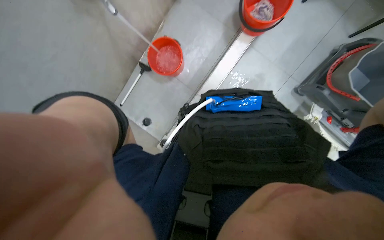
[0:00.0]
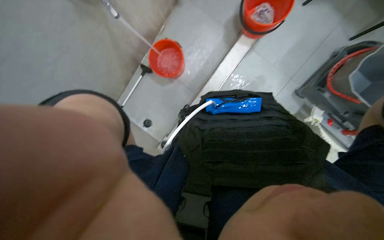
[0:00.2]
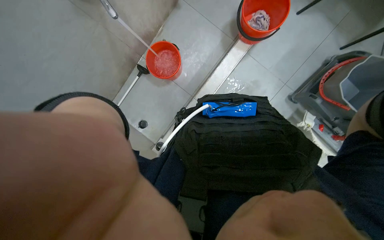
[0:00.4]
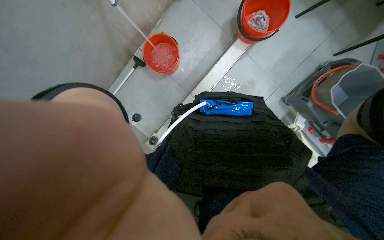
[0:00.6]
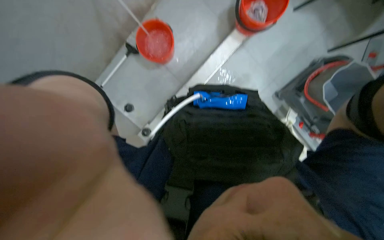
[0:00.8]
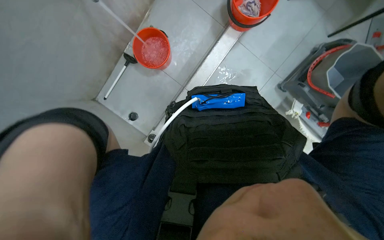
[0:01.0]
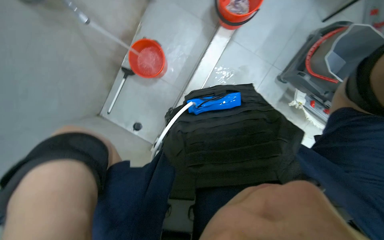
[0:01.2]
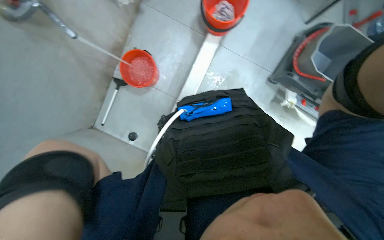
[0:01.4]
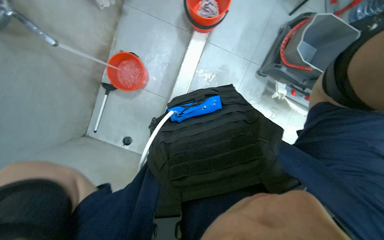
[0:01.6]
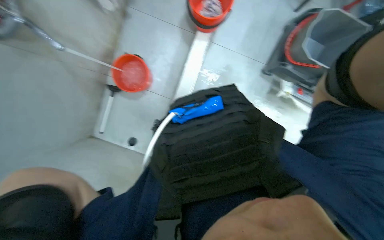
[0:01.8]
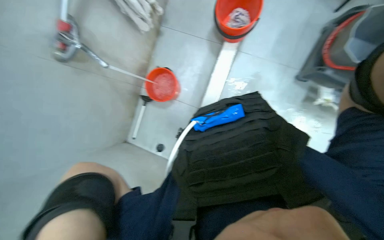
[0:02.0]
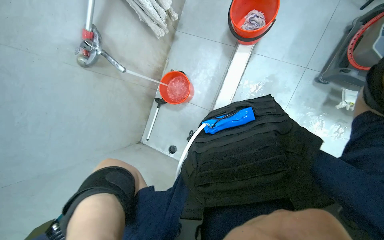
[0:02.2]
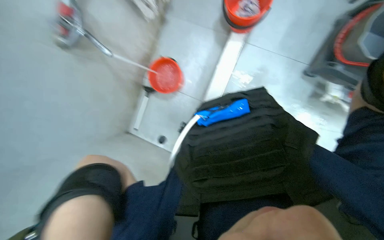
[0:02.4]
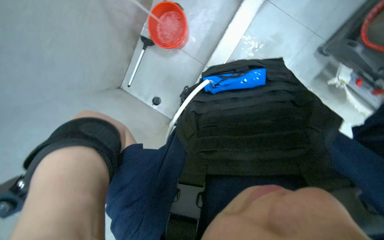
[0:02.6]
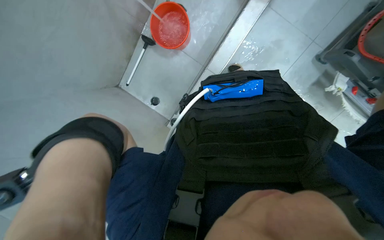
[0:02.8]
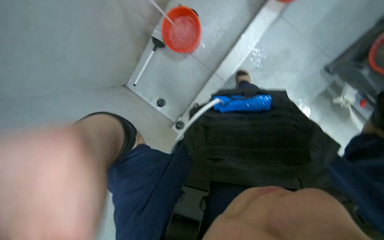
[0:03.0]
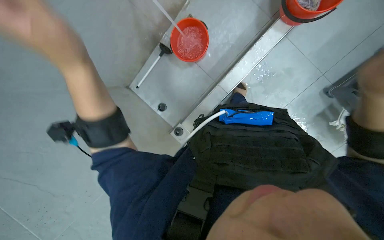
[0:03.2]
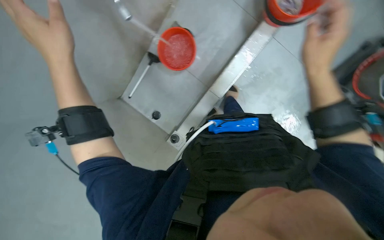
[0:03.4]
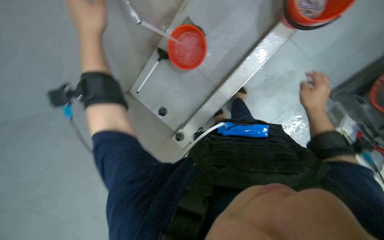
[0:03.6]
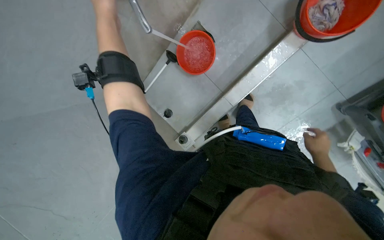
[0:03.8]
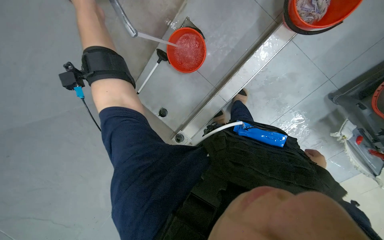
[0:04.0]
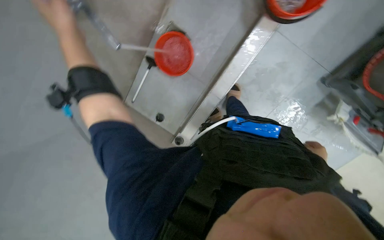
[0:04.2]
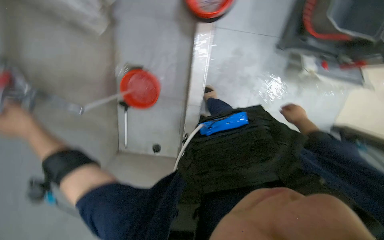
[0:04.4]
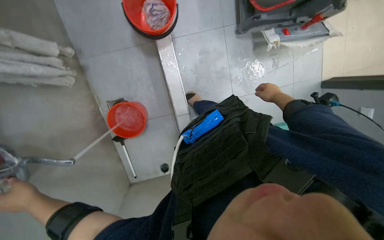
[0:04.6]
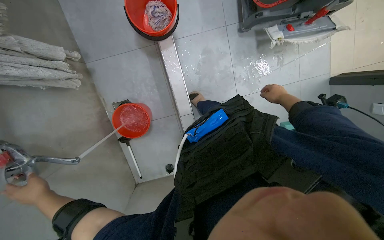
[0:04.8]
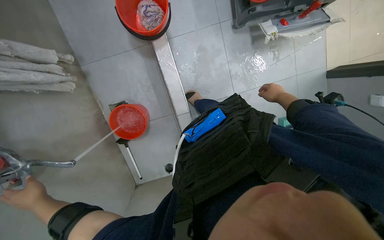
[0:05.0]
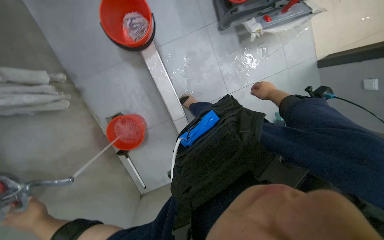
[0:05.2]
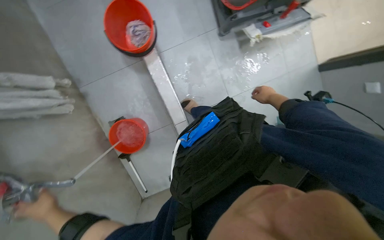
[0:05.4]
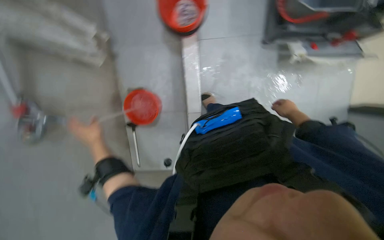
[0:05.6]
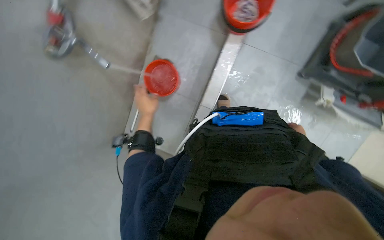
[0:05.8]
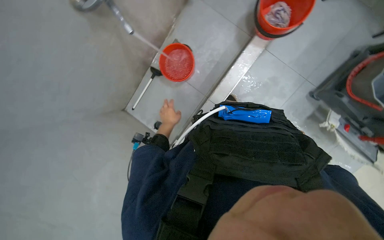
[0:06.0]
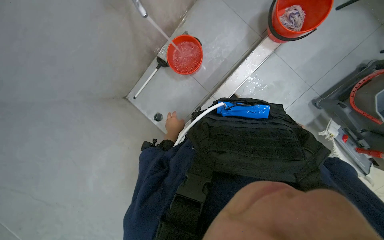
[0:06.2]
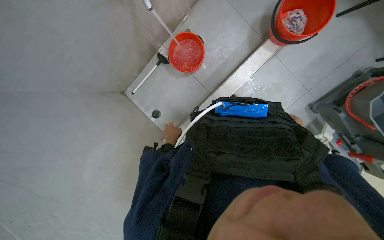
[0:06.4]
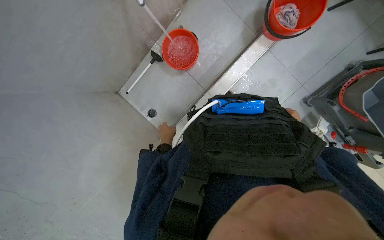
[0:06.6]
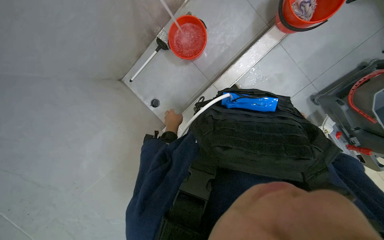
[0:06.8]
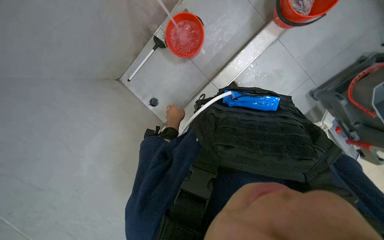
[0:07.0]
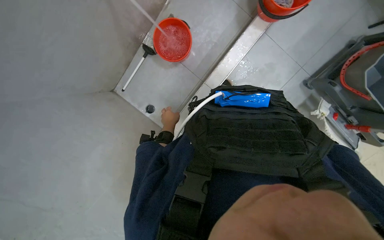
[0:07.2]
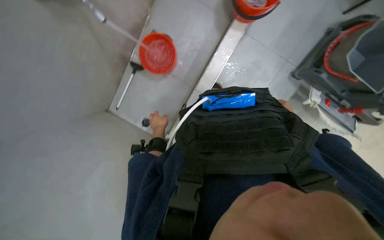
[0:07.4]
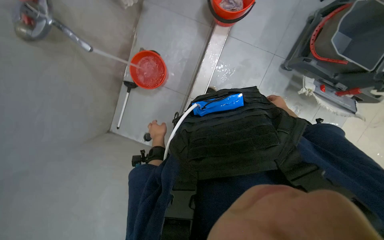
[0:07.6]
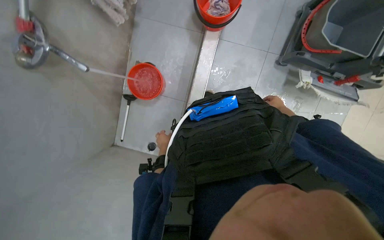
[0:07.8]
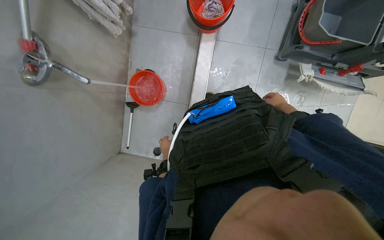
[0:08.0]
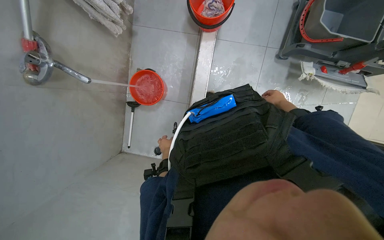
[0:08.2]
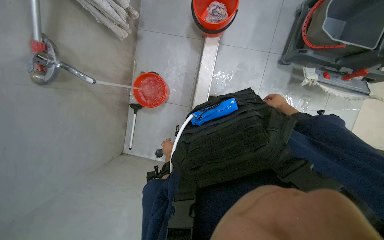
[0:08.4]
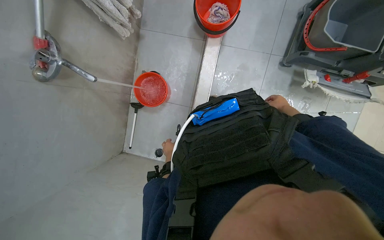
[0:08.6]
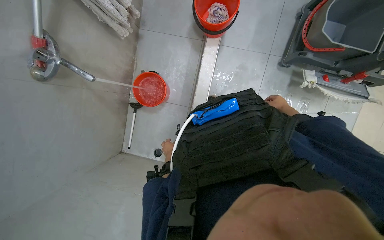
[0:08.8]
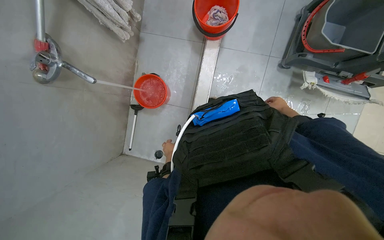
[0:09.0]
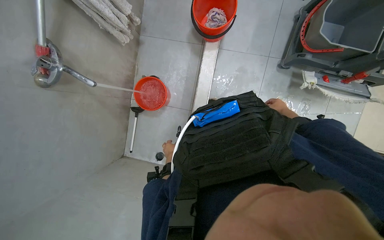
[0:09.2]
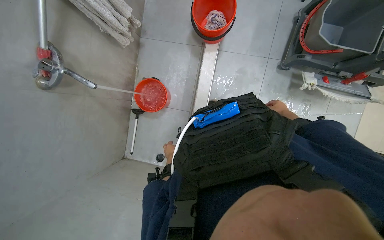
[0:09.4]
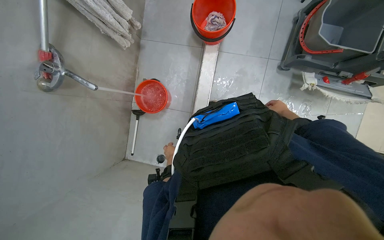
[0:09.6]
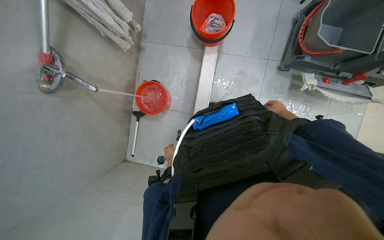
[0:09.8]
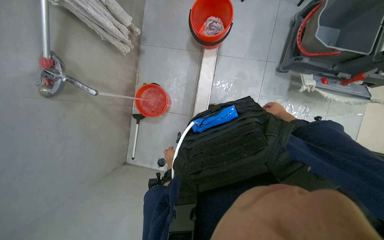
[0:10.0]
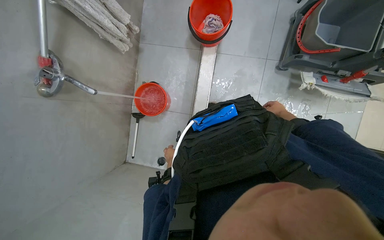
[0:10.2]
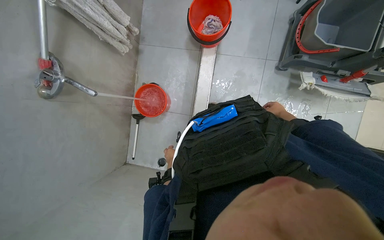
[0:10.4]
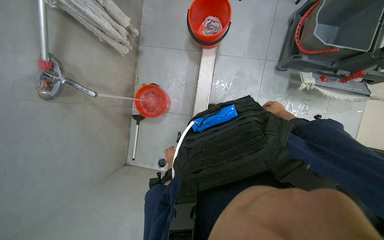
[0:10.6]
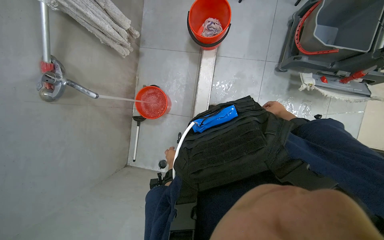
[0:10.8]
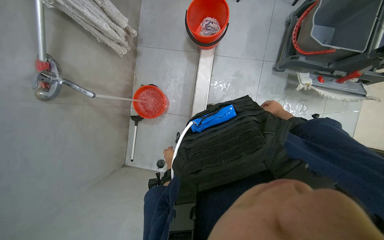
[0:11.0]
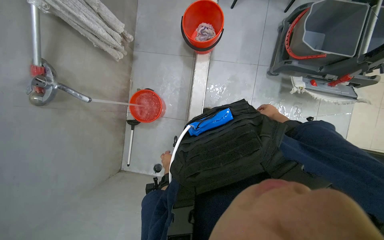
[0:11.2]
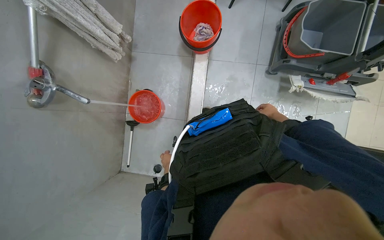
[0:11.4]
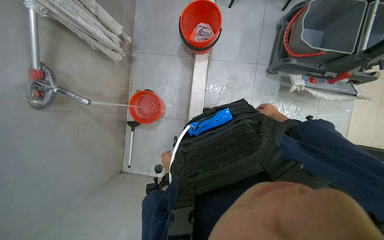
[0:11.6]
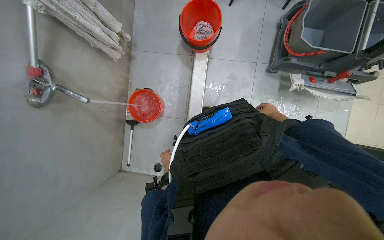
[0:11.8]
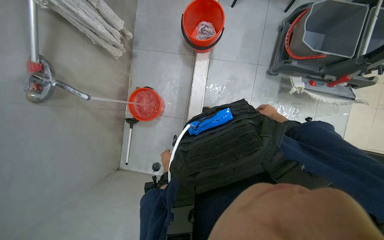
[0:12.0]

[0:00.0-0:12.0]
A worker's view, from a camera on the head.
Job: preparing cleaning supplies.
The whole recording: Organizing trash and filling mop bucket. The worker organizes the trash and fills the mop bucket with water.
0:03.0 to 0:04.4: Everything in view rotates approximately 30 degrees counterclockwise.
0:04.4 to 0:06.0: The scene rotates clockwise by some 30 degrees.
0:07.6 to 0:09.0: The right hand heads nearer to the camera, covering roughly 10 cm.
0:09.0 to 0:12.0: The hands stay close to where they were, moving slightly.

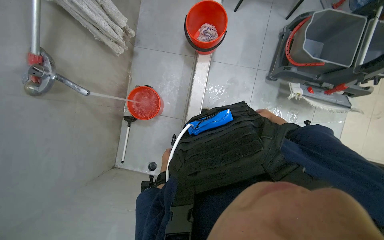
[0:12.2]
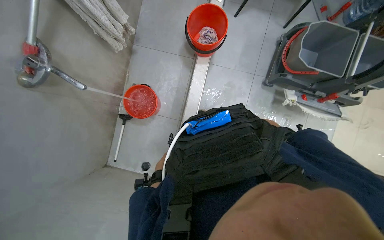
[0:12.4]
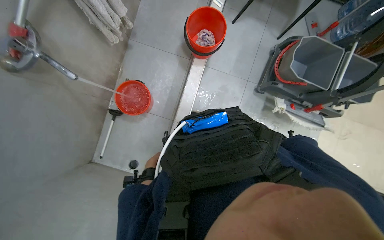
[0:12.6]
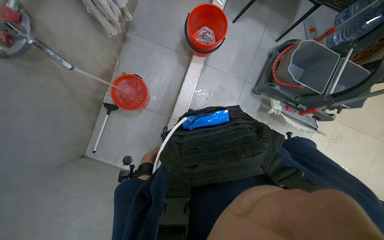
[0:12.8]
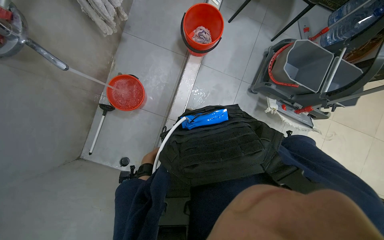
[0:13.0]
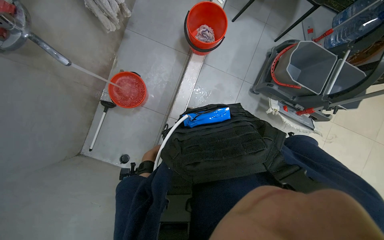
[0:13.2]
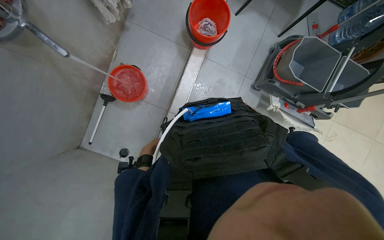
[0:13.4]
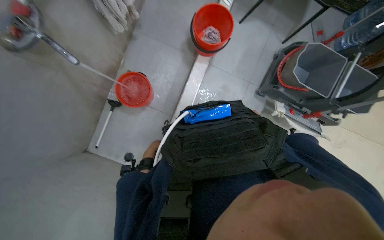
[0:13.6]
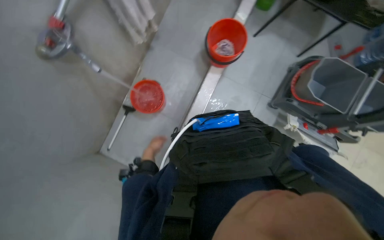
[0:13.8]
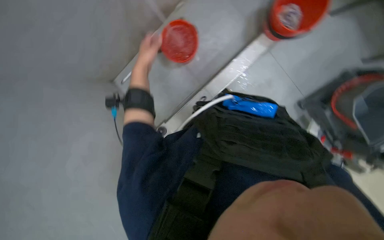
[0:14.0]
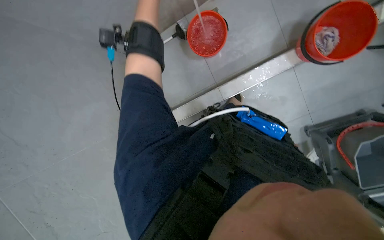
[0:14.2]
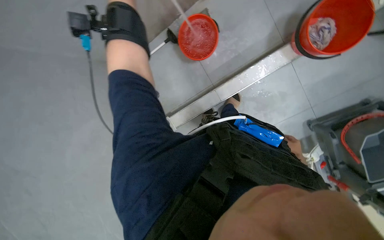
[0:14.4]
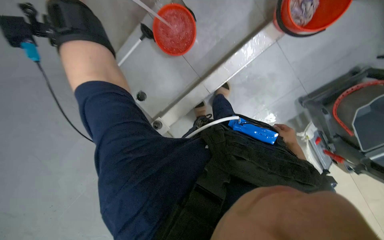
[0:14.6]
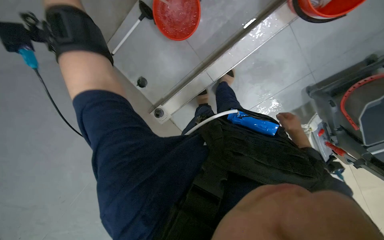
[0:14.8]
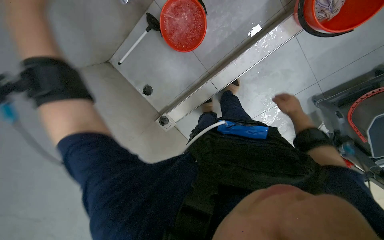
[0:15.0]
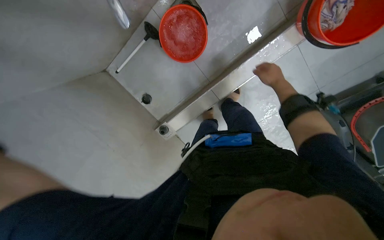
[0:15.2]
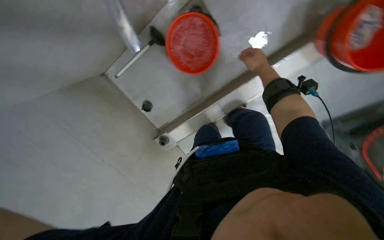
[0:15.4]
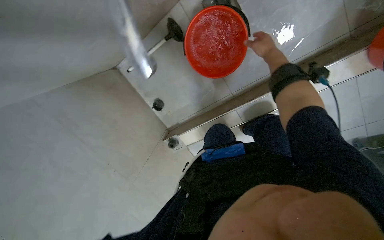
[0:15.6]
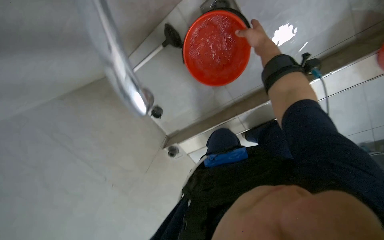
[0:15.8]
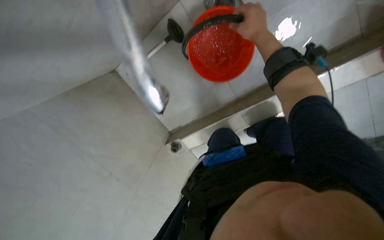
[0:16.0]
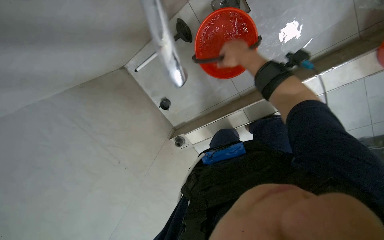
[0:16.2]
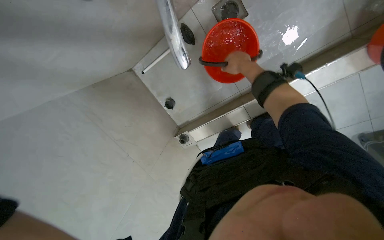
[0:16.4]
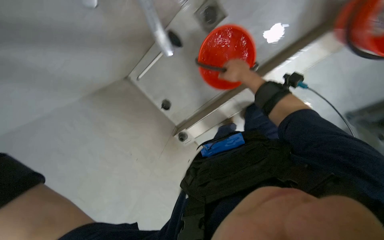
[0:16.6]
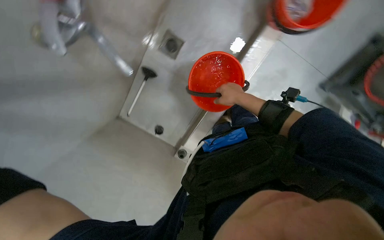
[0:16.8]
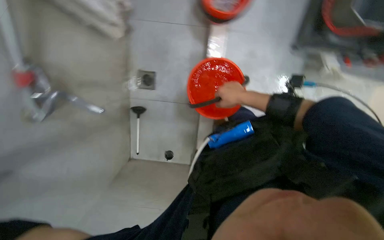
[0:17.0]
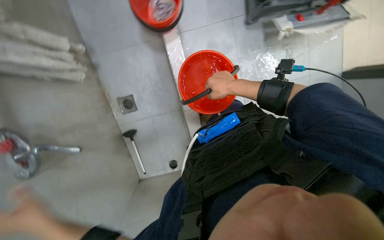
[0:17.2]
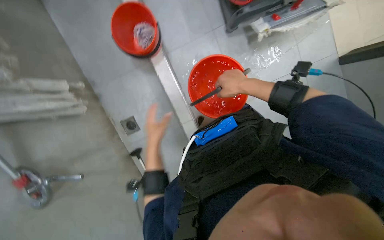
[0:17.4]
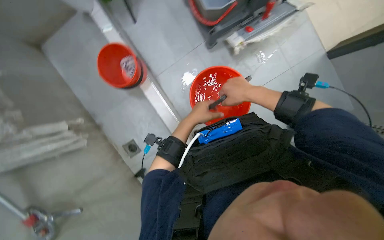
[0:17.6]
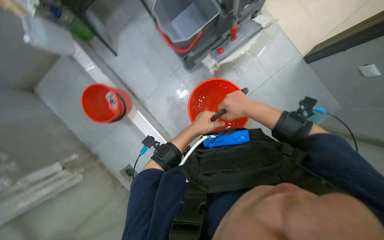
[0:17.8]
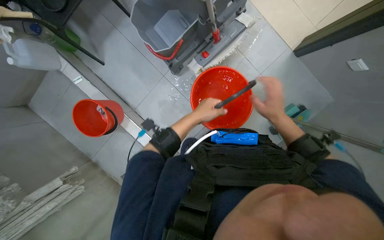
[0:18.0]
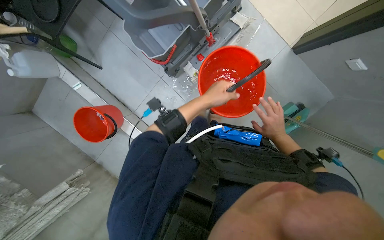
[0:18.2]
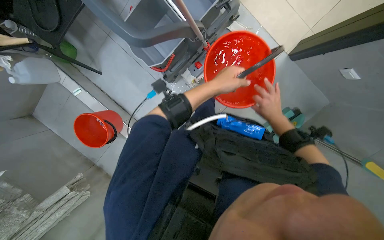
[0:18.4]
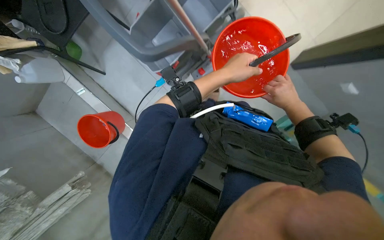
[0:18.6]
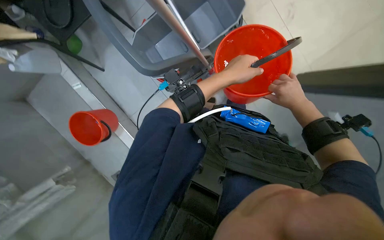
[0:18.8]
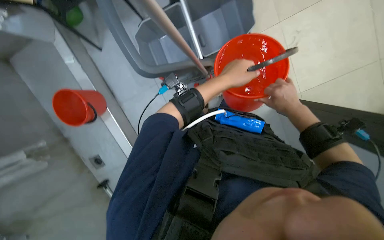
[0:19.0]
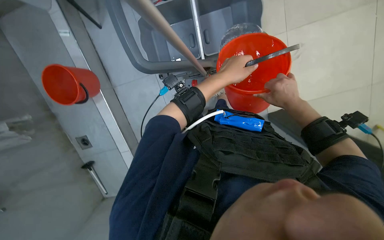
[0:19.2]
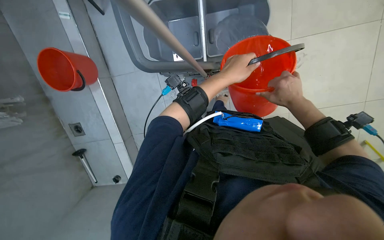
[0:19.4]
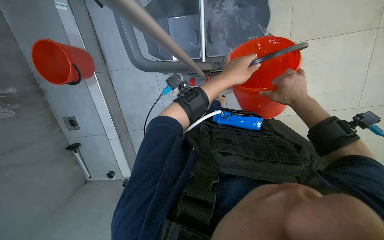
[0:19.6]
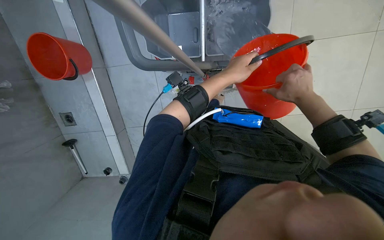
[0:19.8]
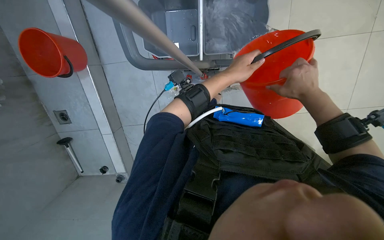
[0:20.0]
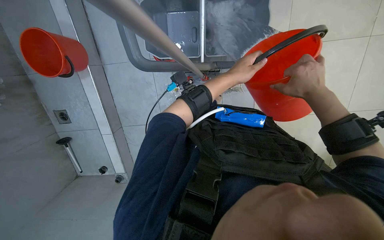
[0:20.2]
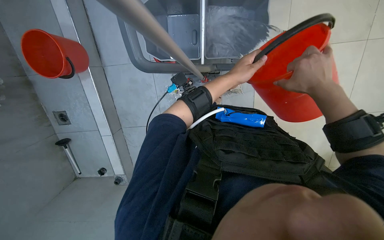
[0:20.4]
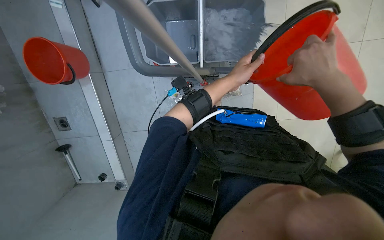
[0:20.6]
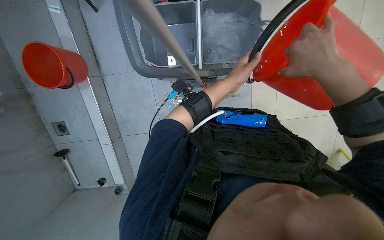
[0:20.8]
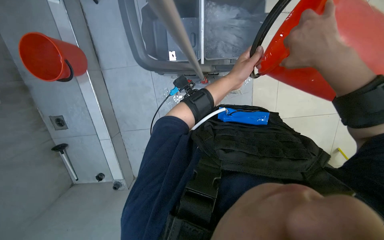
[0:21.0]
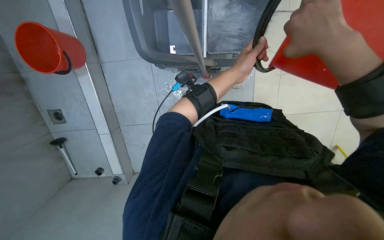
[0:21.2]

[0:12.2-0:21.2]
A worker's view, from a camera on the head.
Job: preparing cleaning supplies.
The whole recording: Organizing trash and filling mop bucket. The worker organizes the trash and fills the mop bucket with water.
0:13.8 to 0:15.2: The camera pitches downward, by roughly 25 degrees. Everything in view rotates approximately 30 degrees clockwise.
0:15.2 to 0:16.6: The right hand goes roughly 25 cm to the left.
0:16.6 to 0:18.2: The head travels roughly 1 m. The view swings some 25 degrees to the left. The view tilts about 20 degrees upward. Everything in view rotates roughly 70 degrees counterclockwise.
0:18.2 to 0:19.8: The scene rotates clockwise by some 35 degrees. The right hand shifts roughly 50 cm up the picture and nearer to the camera; the left hand moves up the picture and to the right, approximately 25 cm.
0:19.8 to 0:21.2: The right hand goes some 20 cm nearer to the camera, to the left and up the picture.
